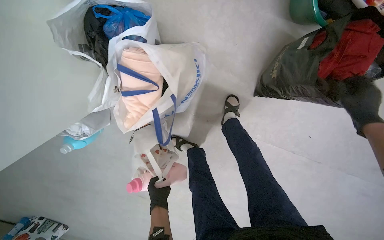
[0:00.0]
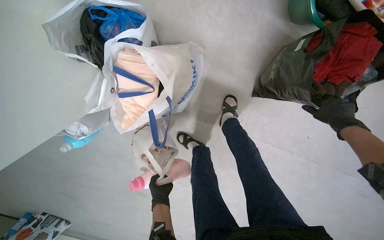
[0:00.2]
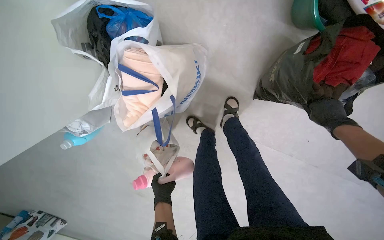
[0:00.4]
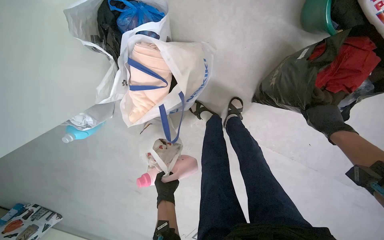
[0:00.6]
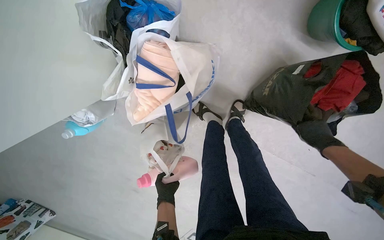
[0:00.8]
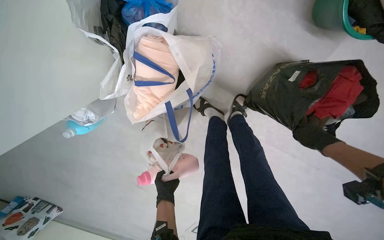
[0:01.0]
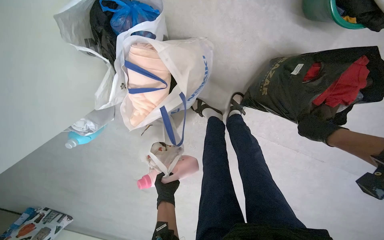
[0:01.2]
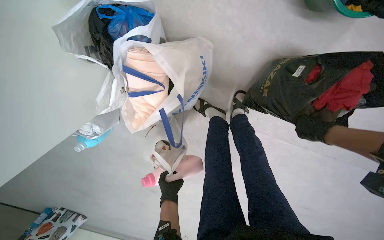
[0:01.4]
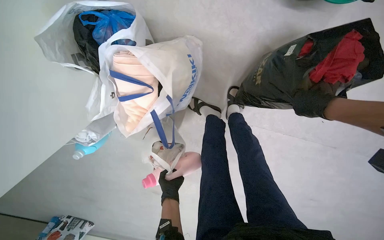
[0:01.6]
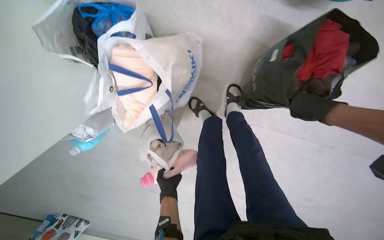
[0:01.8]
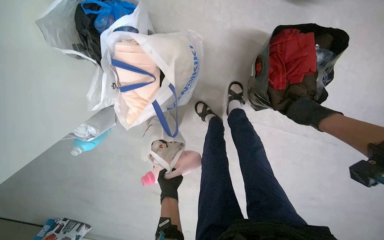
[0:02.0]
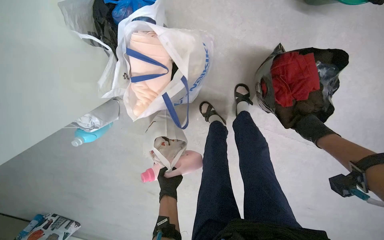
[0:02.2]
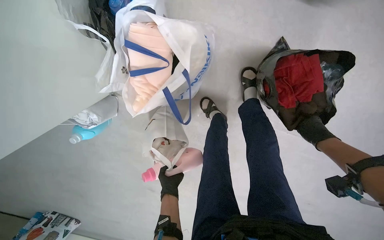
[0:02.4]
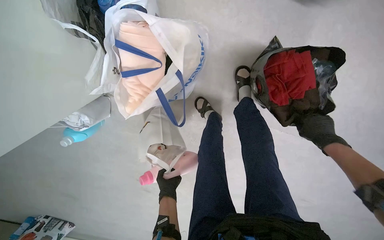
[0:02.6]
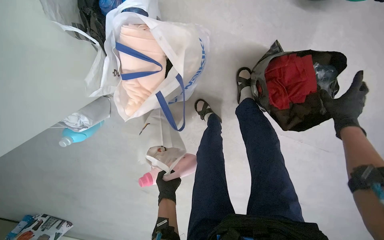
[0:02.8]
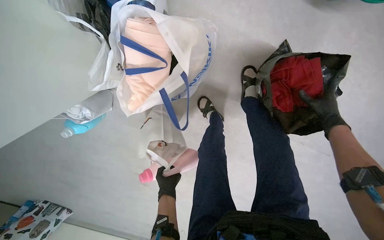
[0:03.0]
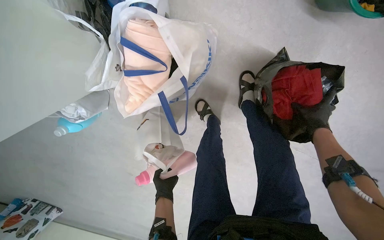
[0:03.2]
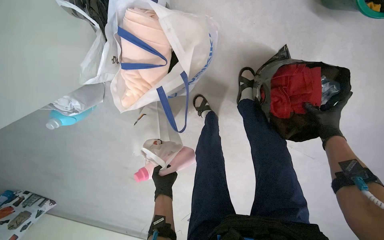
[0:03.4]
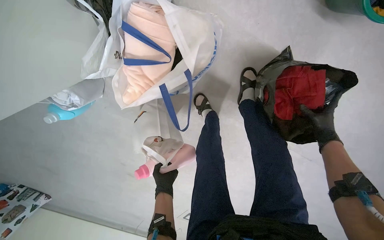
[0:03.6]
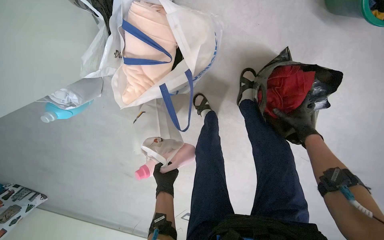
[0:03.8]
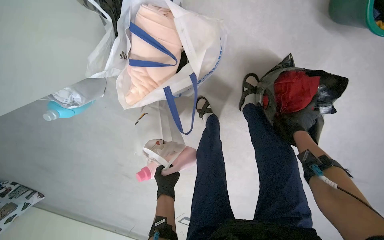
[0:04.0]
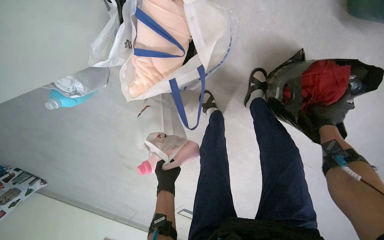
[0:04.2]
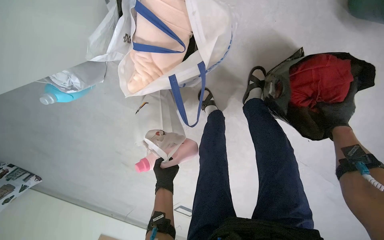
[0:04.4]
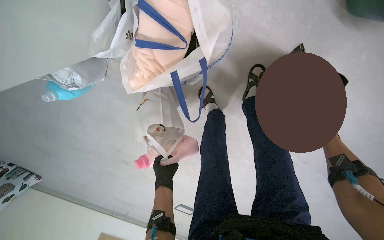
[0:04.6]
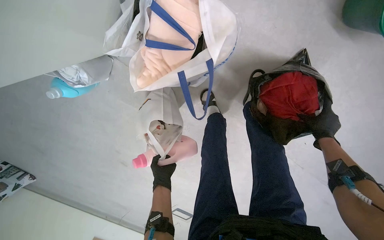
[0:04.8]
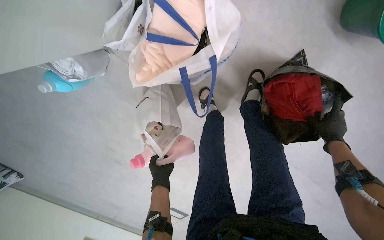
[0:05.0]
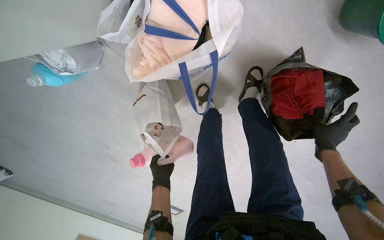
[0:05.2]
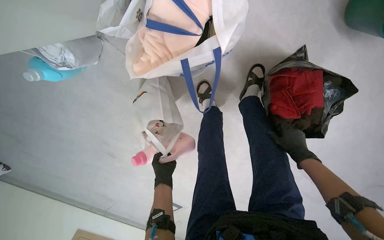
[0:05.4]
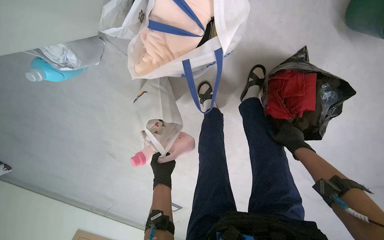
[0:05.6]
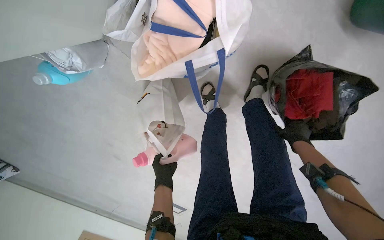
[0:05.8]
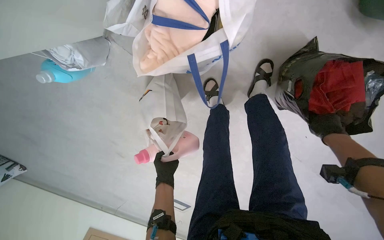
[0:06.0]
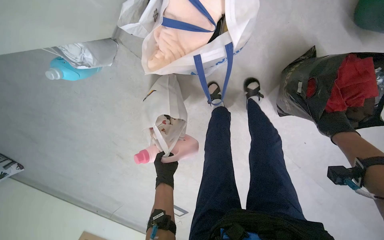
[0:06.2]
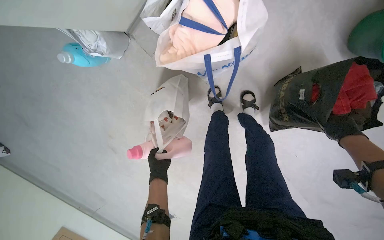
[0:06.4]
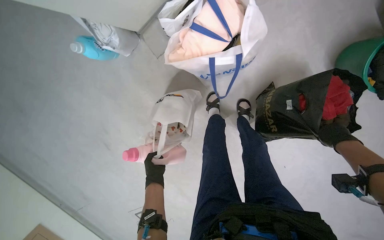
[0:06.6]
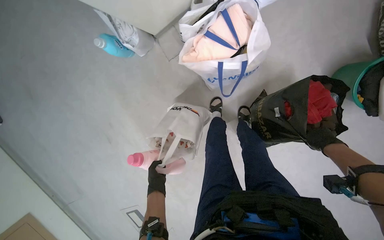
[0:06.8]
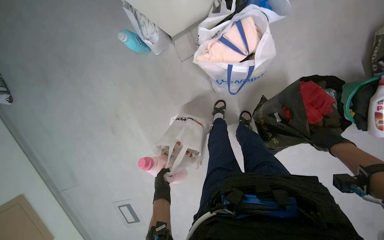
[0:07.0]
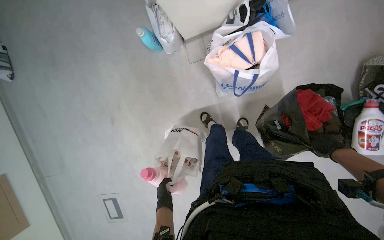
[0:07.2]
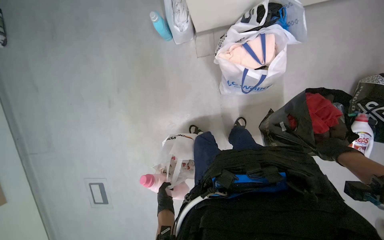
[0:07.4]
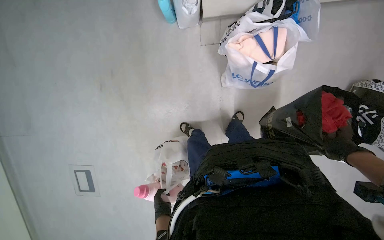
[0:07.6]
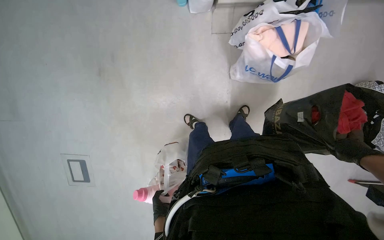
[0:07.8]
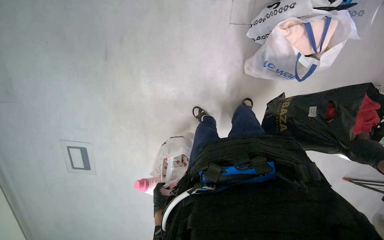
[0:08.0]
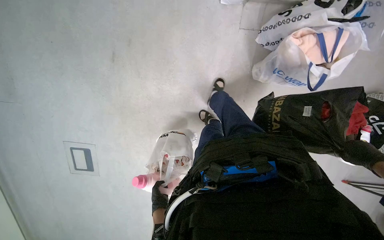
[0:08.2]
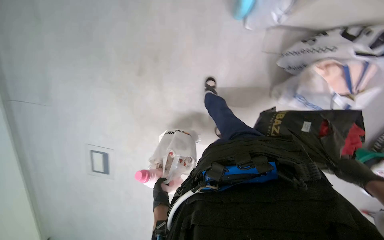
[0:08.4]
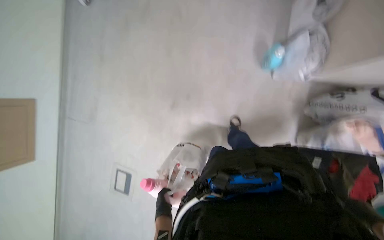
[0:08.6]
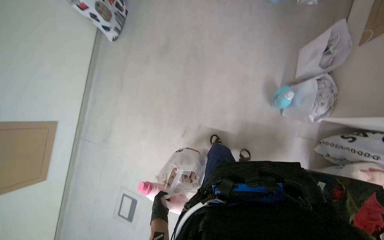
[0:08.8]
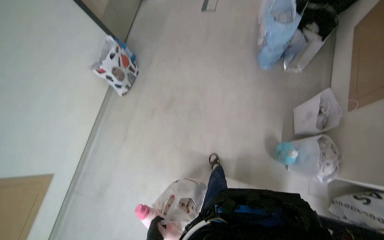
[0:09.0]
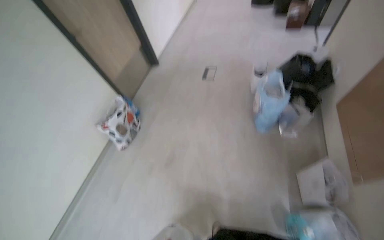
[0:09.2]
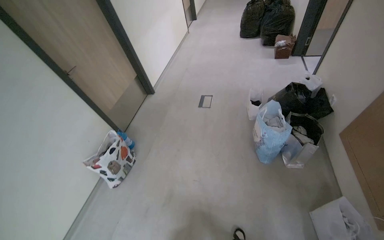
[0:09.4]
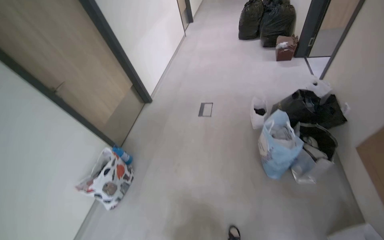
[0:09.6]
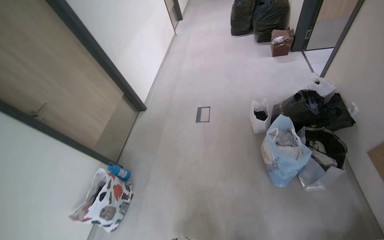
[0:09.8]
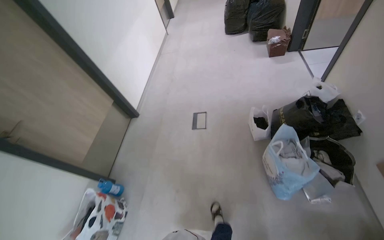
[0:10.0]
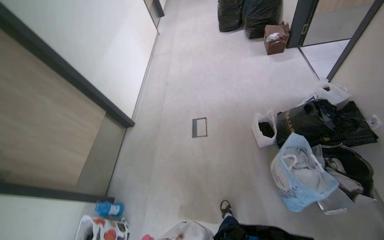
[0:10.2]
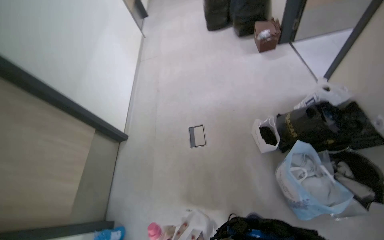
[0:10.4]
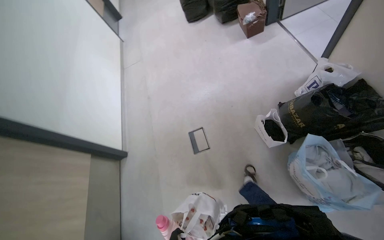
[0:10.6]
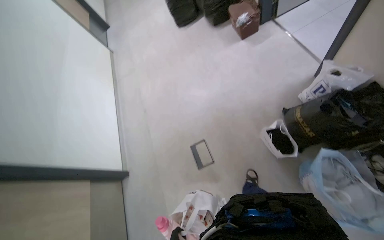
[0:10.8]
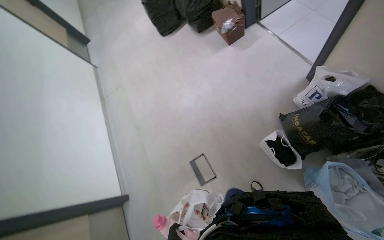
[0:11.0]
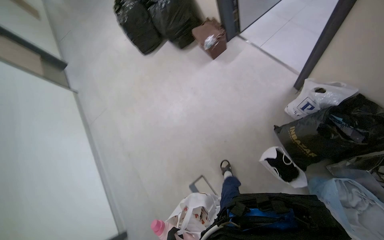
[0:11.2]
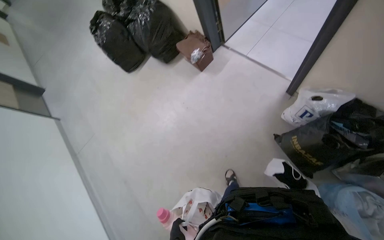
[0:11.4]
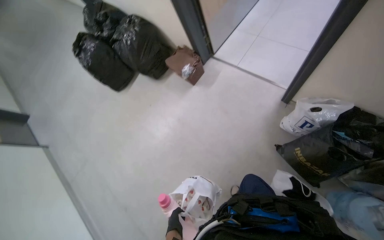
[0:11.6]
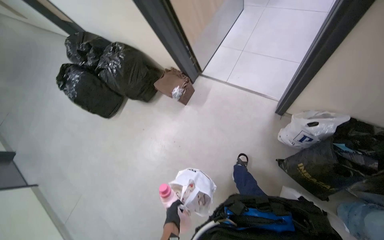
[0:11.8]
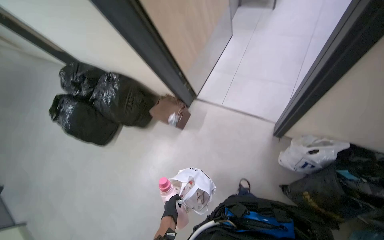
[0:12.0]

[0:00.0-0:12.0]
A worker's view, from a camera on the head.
Job: managing laundry.
The whole recording: Sorting items from bags. The worker sorts various items by picking them up from different bags on the floor.
0:03.0 to 0:04.4: The right hand travels farther from the camera and back again, about 5 cm each way.
0:06.0 to 0:07.6: The camera is carried about 60 cm. The view pans to the right by roughly 15 degrees. The wearer looks some 20 degrees further upward. The scene rotates clockwise by some 45 degrees.
0:07.6 to 0:09.0: The wearer moves approximately 70 cm. The view tilts roughly 15 degrees upward.
0:09.0 to 0:10.4: The head travels some 1 m. The wearer looks about 20 degrees further to the right. The camera pitches upward, by about 20 degrees.
0:10.4 to 0:12.0: The head travels some 1 m. The wearer's head swings about 55 degrees to the right.

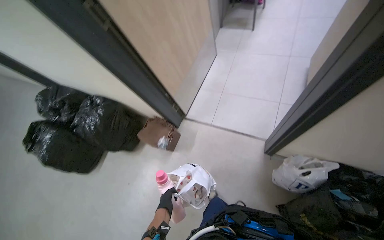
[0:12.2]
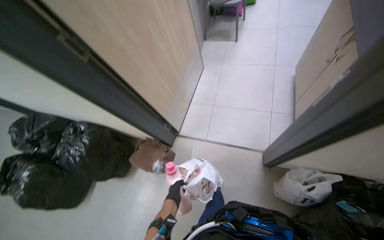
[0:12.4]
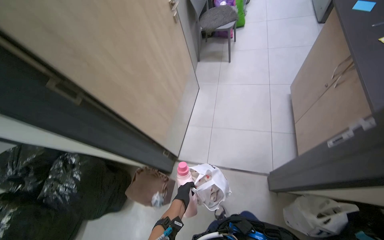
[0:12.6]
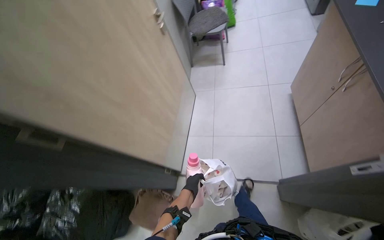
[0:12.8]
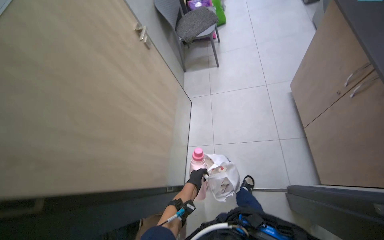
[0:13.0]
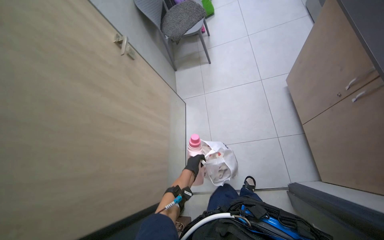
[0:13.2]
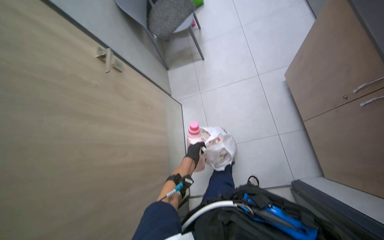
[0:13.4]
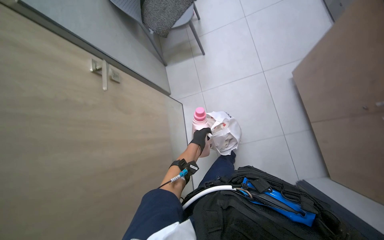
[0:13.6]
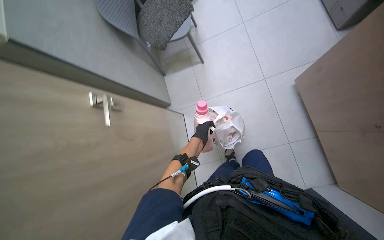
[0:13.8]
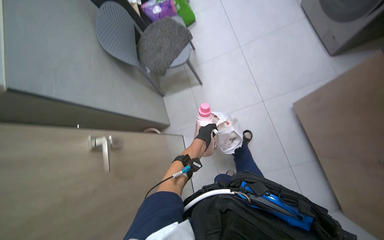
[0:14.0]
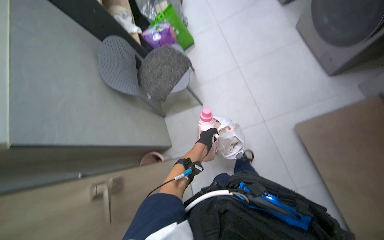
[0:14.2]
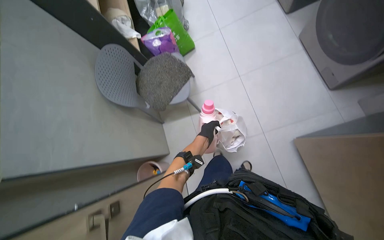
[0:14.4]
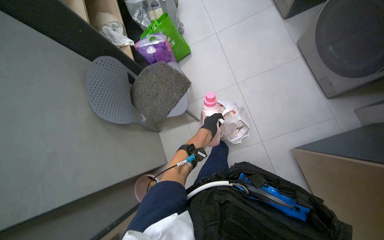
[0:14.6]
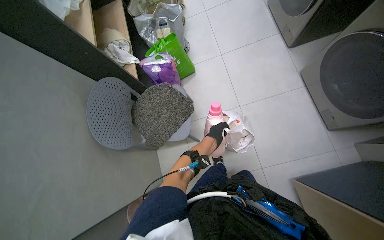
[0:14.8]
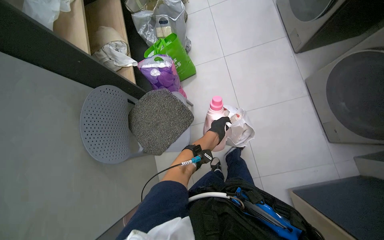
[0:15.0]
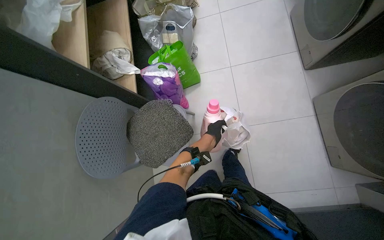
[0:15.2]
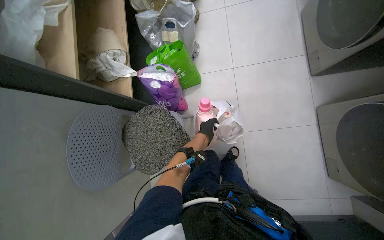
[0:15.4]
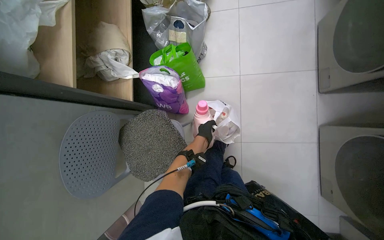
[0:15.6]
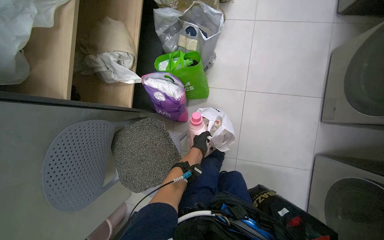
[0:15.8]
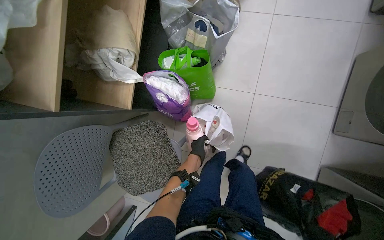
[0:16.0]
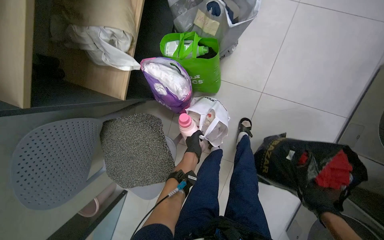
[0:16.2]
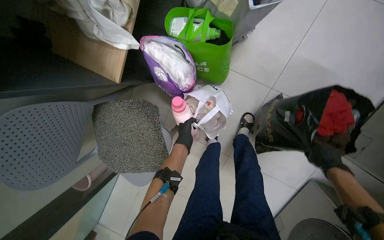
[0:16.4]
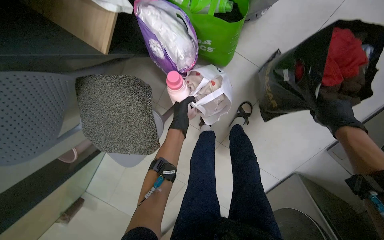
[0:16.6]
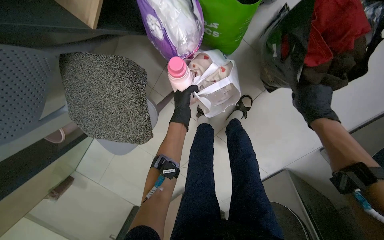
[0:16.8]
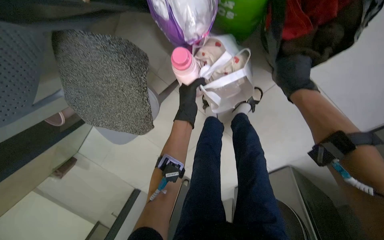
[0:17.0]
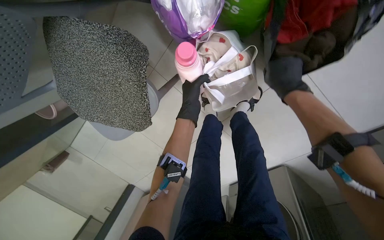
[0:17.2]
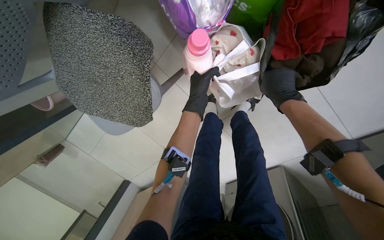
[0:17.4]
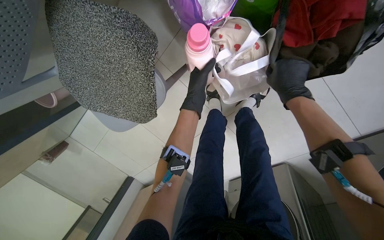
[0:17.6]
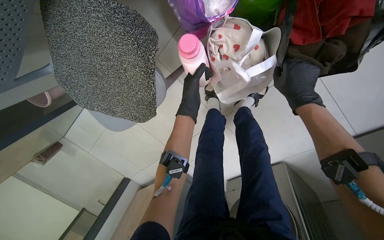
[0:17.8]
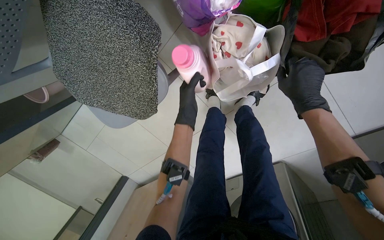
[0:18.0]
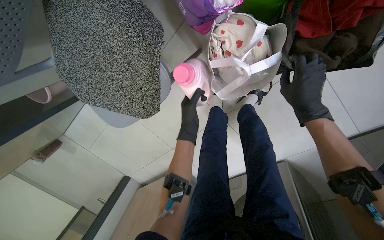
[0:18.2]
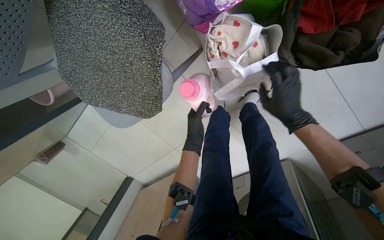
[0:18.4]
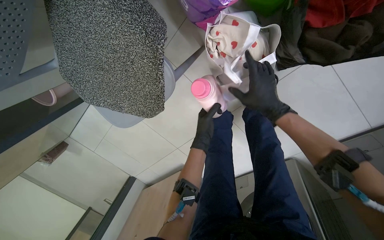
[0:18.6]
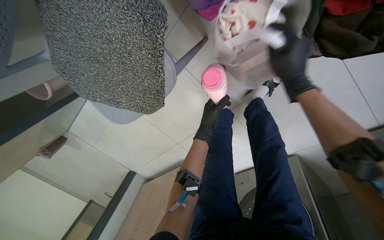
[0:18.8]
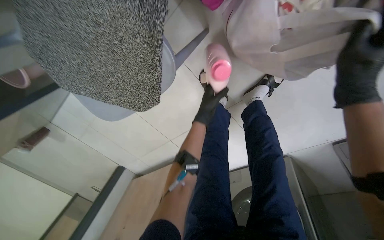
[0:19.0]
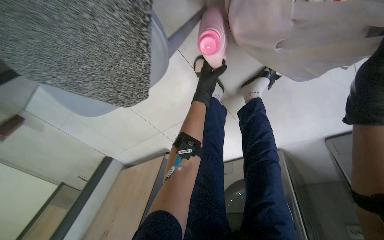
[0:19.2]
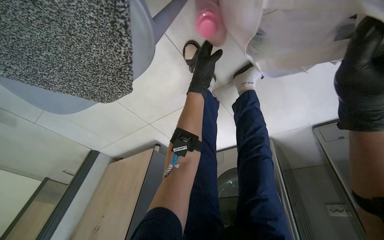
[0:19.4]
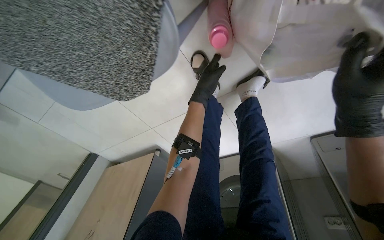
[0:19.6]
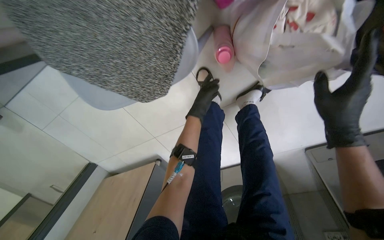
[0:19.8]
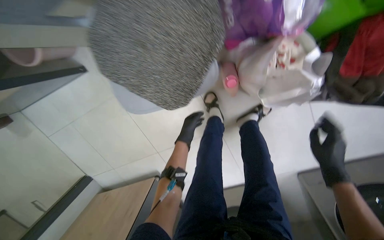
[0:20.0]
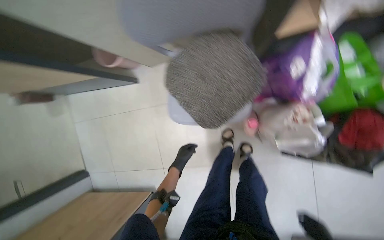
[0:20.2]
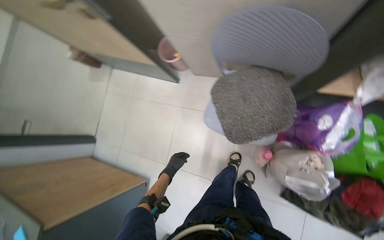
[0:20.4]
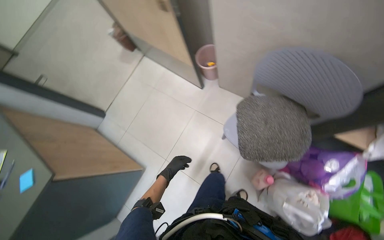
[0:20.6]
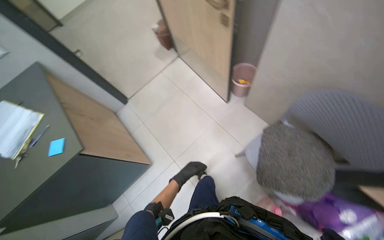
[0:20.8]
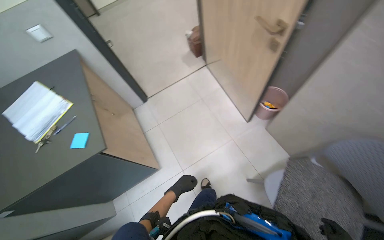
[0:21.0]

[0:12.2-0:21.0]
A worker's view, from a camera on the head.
Job: managing laundry.
The whole recording: Sorting items from bags. The worker sorts various items by picking them up from different bags on the floor.
0:12.2 to 0:13.6: The head travels roughly 1 m. The wearer's head swings approximately 35 degrees to the right.
0:13.6 to 0:15.2: The camera is carried approximately 1 m.
0:15.2 to 0:16.6: The head travels about 70 cm. The view tips downward by some 35 degrees. The scene turns about 40 degrees clockwise in the picture.
0:16.6 to 0:18.0: The wearer looks roughly 15 degrees further downward. The right hand travels to the left and up the picture by some 20 cm.
0:18.0 to 0:19.6: The left hand is displaced farther from the camera by roughly 25 cm.
0:19.6 to 0:21.0: The head travels some 1 m. The camera pitches upward, by about 45 degrees. The scene rotates clockwise by some 95 degrees.
